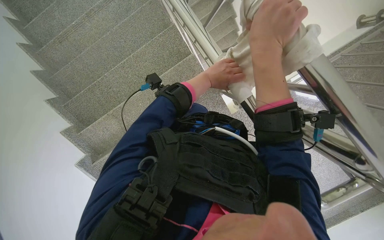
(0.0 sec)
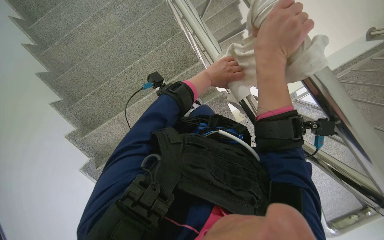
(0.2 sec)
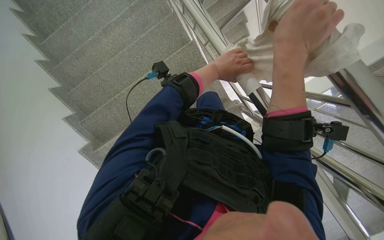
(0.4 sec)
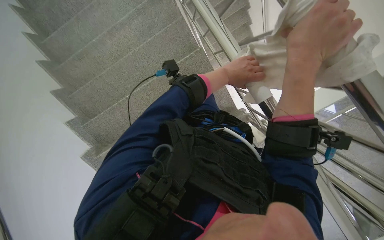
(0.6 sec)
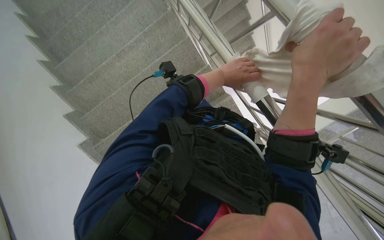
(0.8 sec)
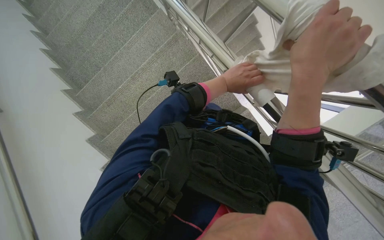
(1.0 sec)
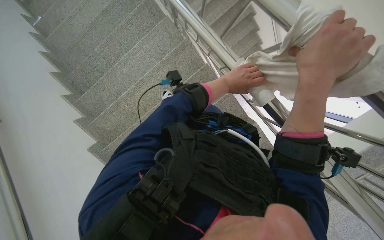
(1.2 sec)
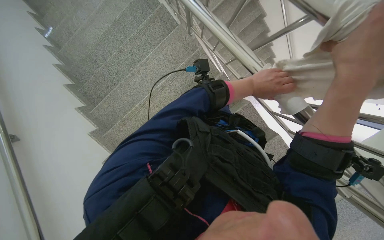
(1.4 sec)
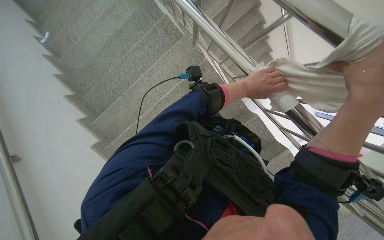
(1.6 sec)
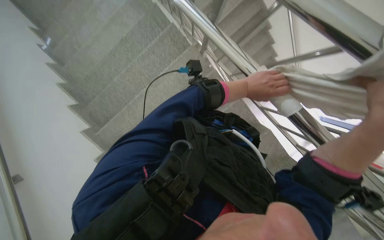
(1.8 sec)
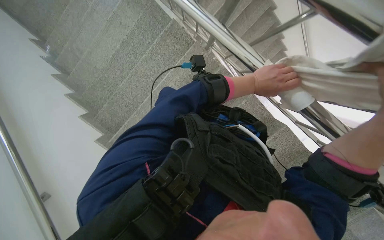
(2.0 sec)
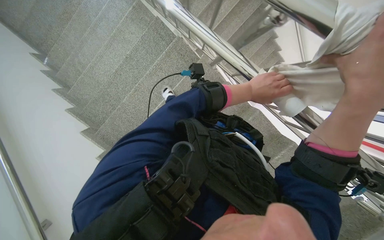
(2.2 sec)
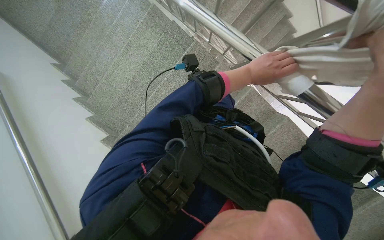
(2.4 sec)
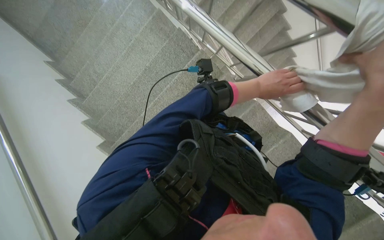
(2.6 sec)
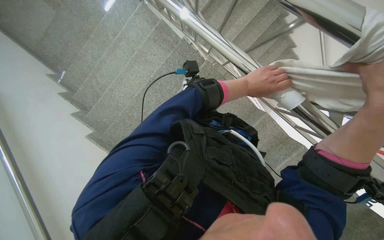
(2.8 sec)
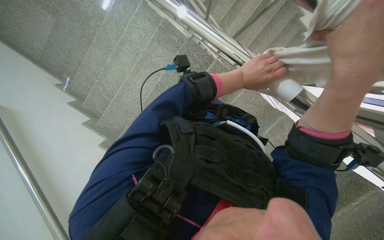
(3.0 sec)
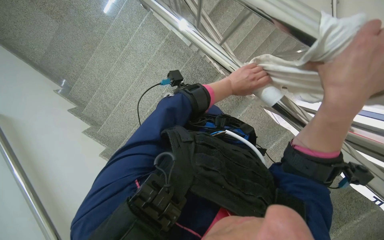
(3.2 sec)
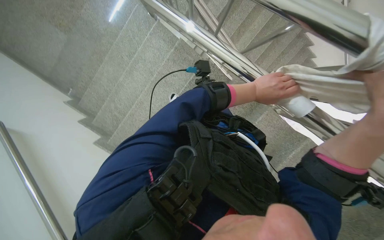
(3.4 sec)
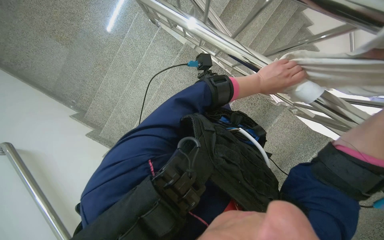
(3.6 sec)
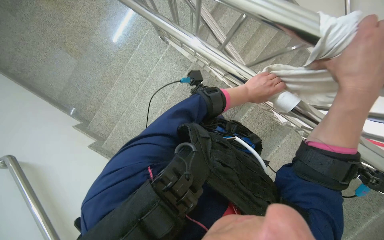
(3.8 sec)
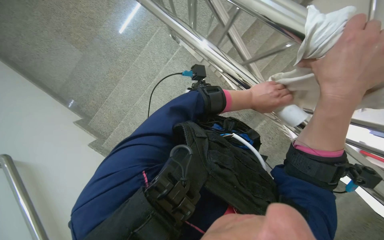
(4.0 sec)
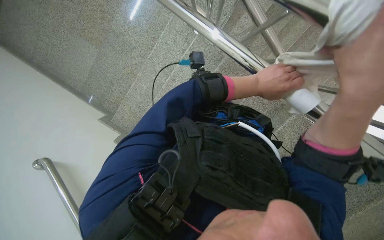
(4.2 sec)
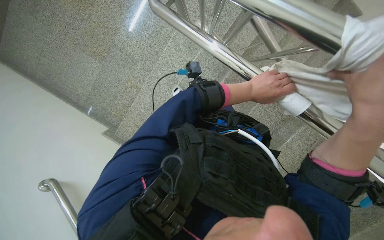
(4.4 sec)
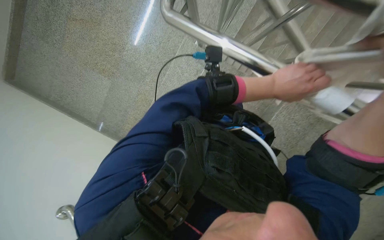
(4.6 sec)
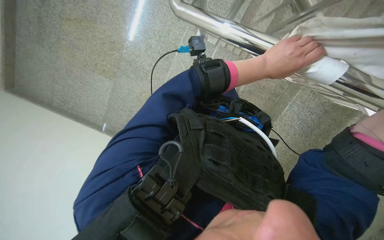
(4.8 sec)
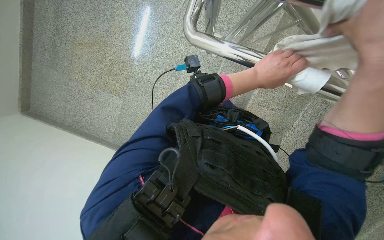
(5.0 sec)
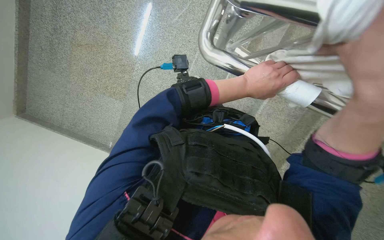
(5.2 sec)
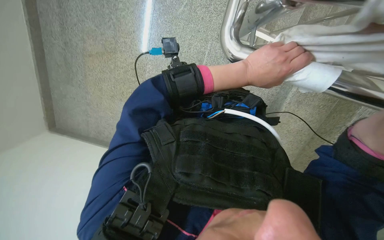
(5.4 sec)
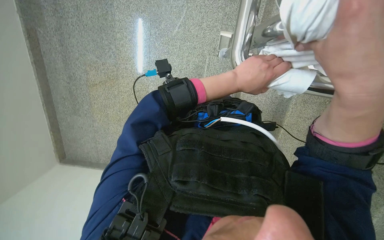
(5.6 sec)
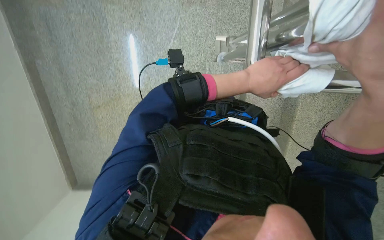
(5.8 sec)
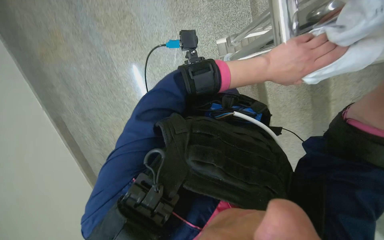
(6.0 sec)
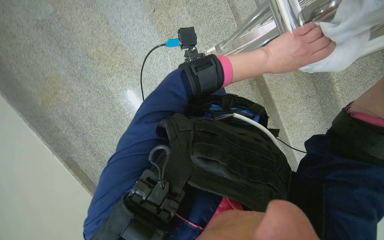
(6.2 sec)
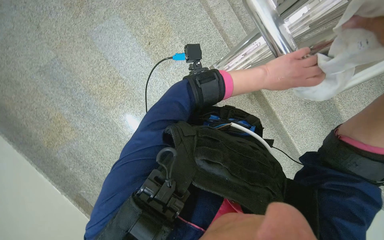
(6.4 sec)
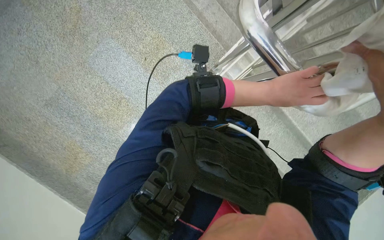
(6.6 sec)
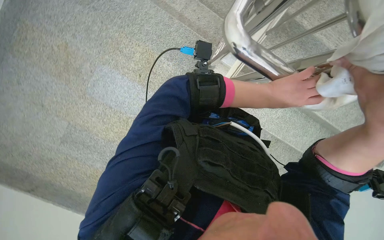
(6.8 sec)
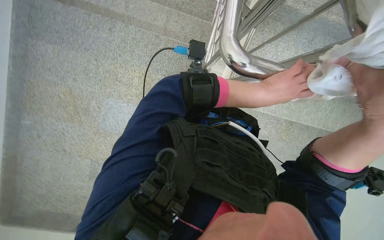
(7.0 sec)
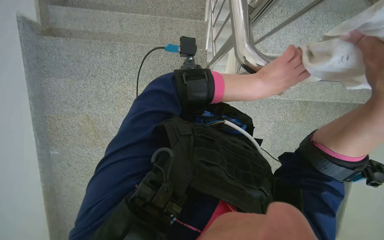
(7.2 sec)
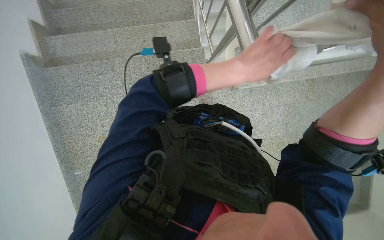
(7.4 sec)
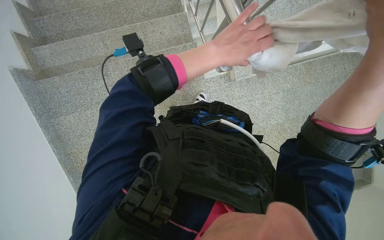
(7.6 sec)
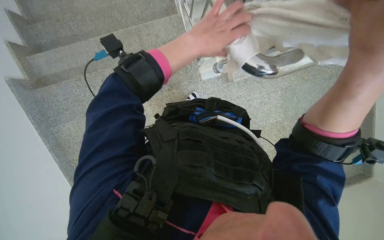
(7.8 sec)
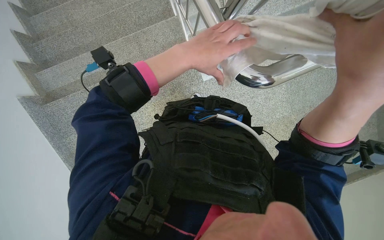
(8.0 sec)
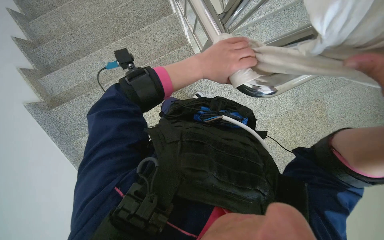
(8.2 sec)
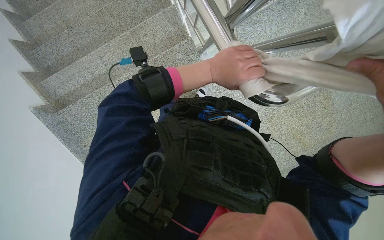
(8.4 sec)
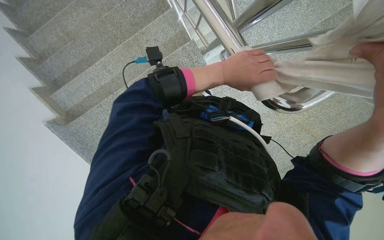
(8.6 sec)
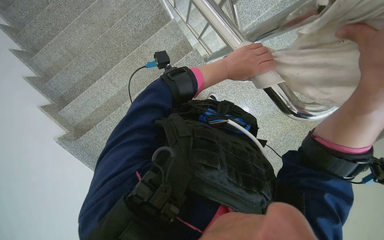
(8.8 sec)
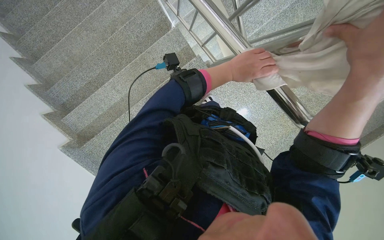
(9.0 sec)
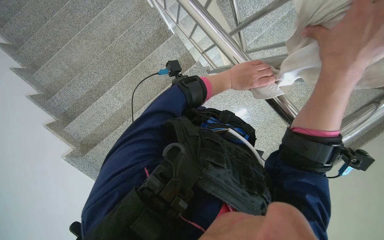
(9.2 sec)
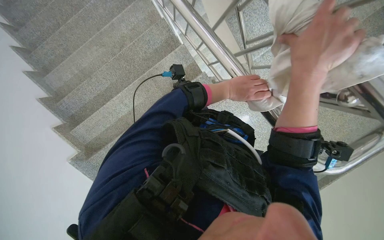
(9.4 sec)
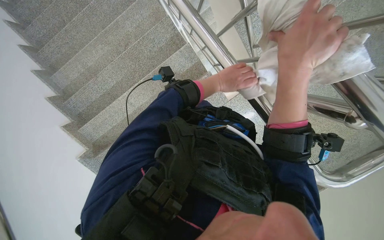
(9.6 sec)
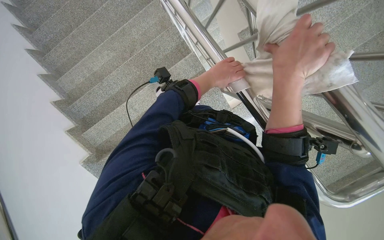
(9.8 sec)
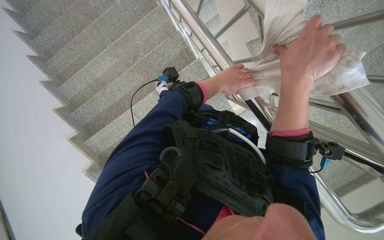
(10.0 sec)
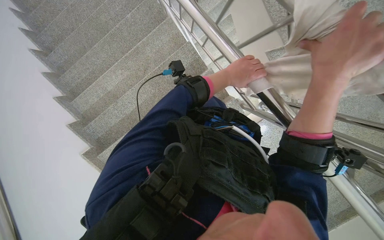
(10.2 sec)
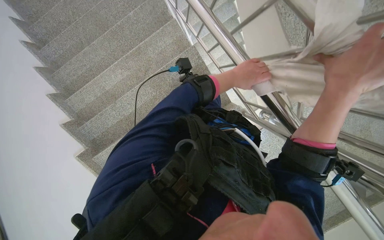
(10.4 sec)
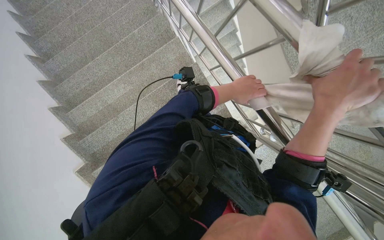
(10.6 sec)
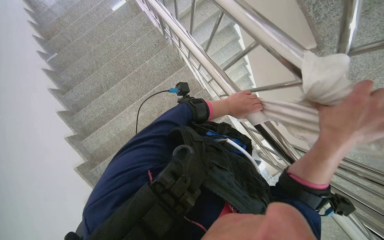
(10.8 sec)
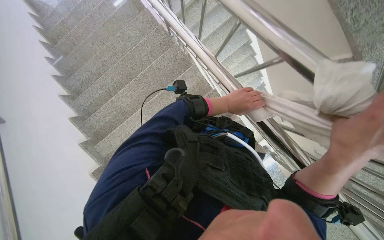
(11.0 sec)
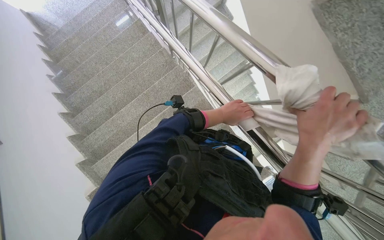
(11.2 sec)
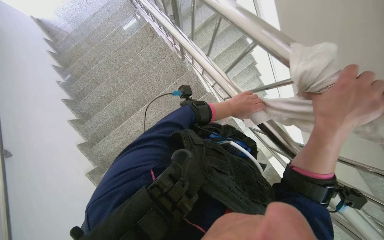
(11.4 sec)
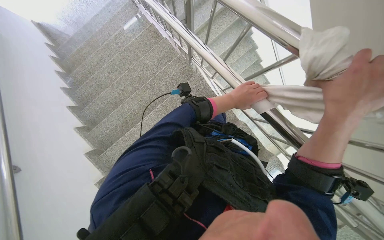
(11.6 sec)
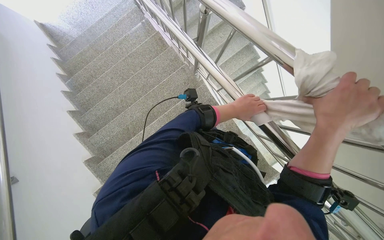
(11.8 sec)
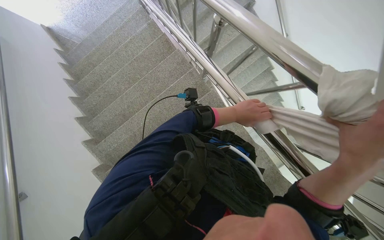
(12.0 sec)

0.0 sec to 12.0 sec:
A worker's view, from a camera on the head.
Job: wiping surfaces.
The whole recording: Cleaning metal railing. The worker cleans the metal railing with a white cloth.
3.0 sec to 4.4 sec: The head travels to the left, approximately 50 cm.
6.0 sec to 7.6 sec: The scene rotates counterclockwise by approximately 65 degrees.
7.6 sec to 9.0 sec: The left hand heads farther from the camera, covering some 15 cm.
10.4 sec to 12.0 sec: The view tips upward by roughly 20 degrees.

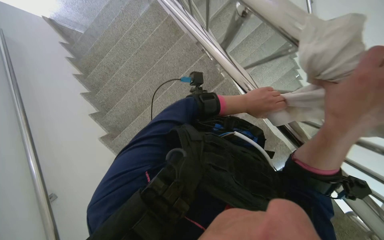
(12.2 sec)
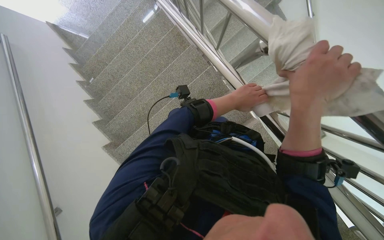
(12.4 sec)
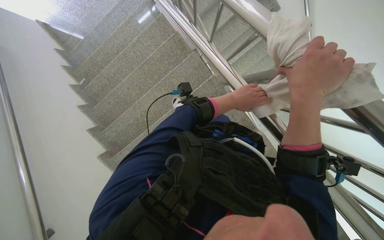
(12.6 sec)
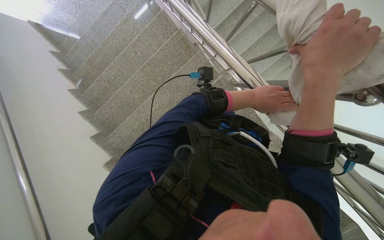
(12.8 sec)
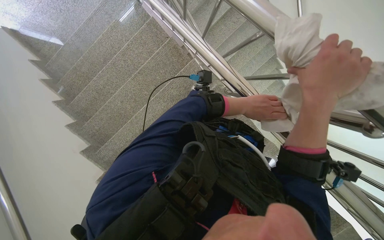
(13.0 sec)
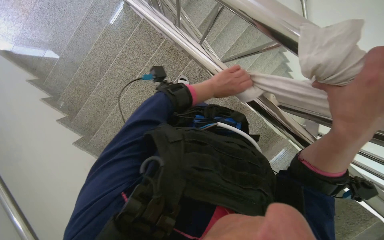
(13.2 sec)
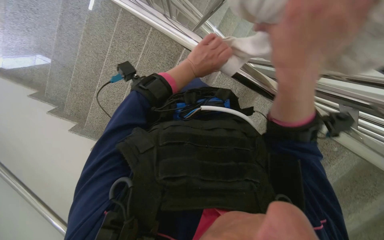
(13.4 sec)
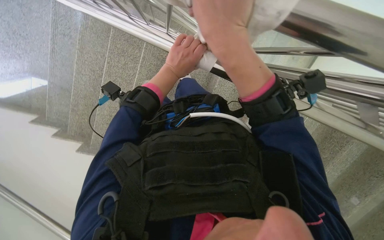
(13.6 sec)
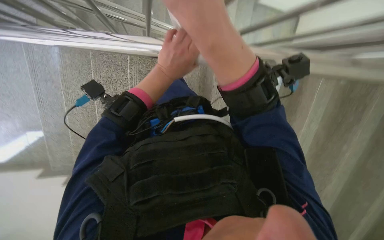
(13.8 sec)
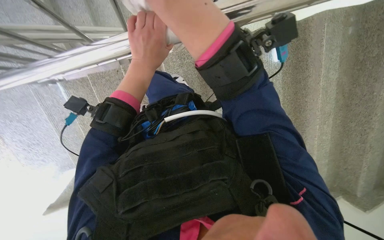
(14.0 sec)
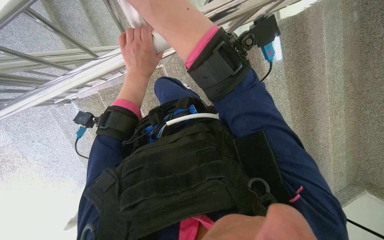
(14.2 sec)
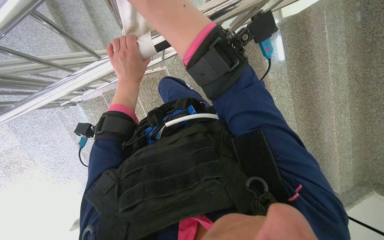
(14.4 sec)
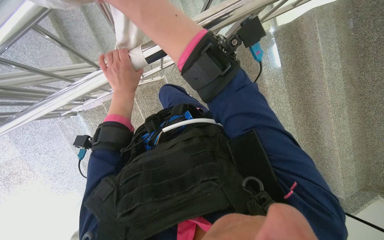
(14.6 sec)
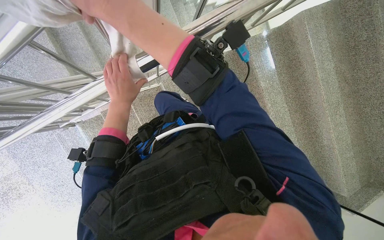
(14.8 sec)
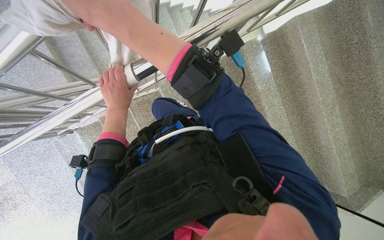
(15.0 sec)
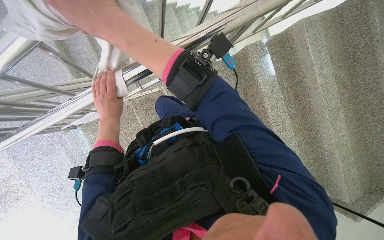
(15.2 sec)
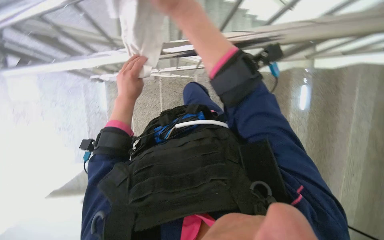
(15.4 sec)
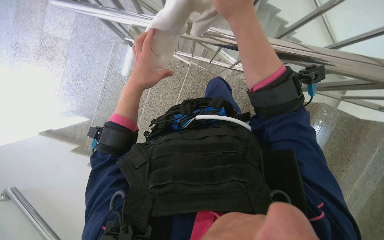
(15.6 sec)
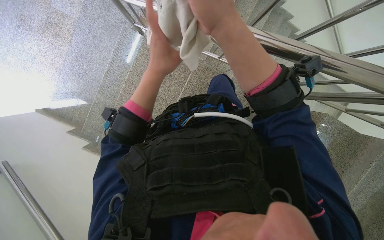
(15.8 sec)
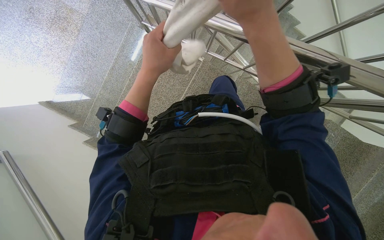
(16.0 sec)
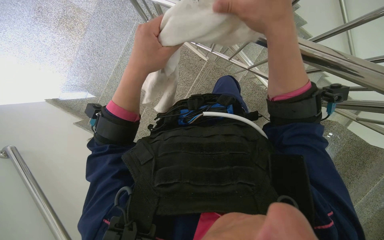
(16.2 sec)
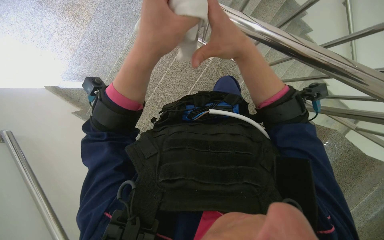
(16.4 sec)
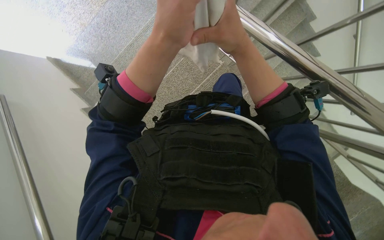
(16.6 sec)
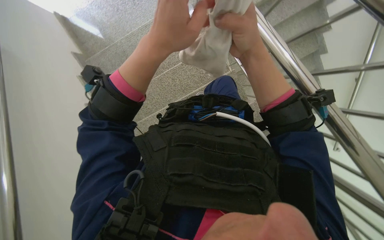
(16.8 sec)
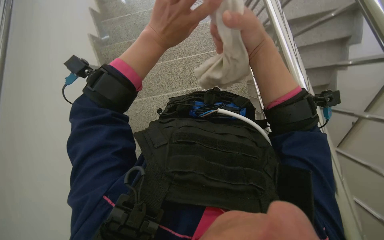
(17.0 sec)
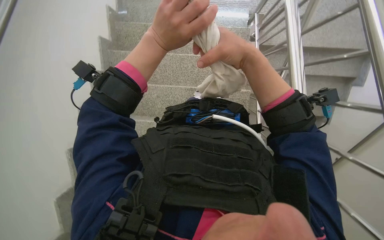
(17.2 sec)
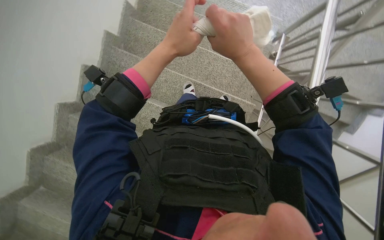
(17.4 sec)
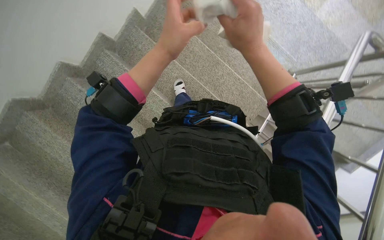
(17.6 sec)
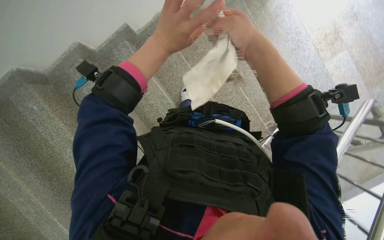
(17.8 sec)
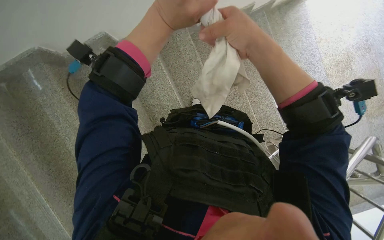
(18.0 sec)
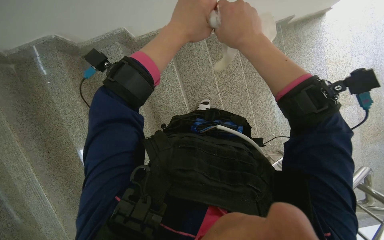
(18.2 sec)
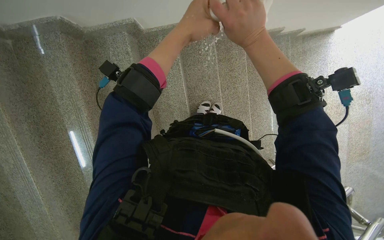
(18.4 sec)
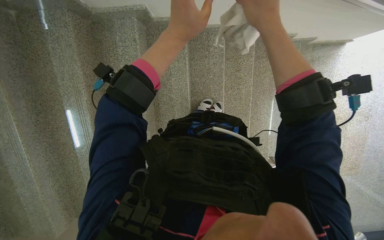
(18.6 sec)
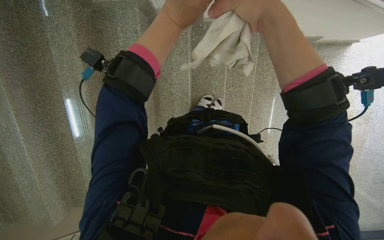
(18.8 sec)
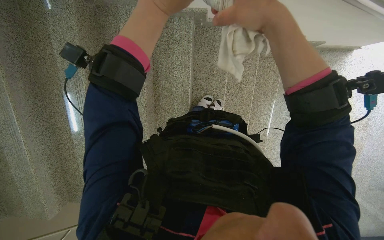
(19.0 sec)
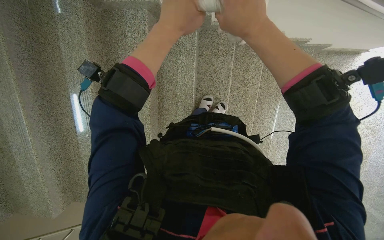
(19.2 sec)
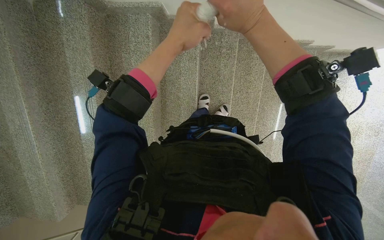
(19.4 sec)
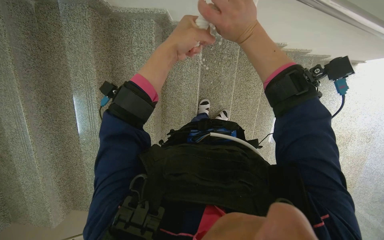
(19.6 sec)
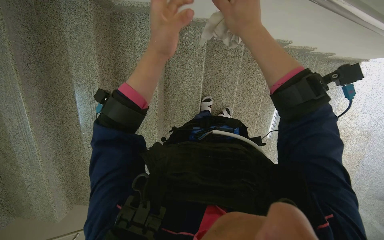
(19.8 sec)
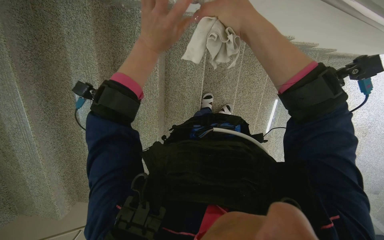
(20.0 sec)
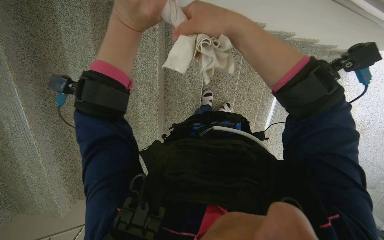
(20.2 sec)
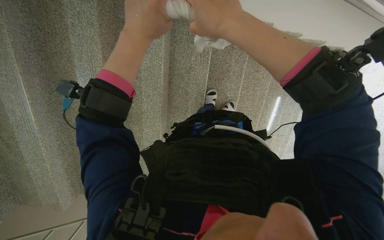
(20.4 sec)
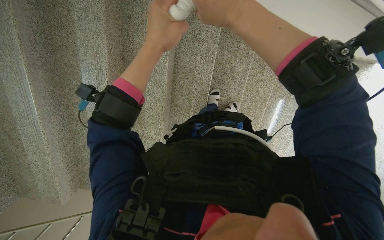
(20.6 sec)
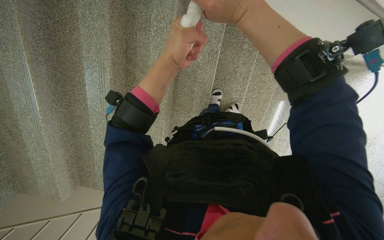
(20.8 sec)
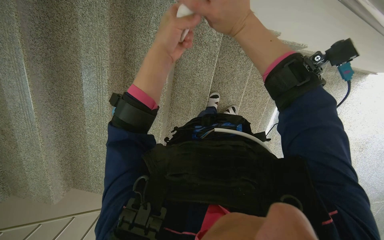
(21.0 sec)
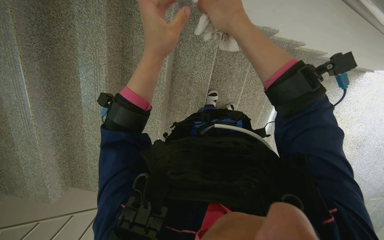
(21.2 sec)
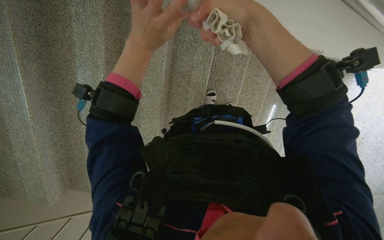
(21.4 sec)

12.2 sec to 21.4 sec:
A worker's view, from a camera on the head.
Job: wiping surfaces.
The whole recording: Cleaning metal railing. The worker cleans the metal railing with a white cloth.
15.2 sec to 16.8 sec: The scene rotates clockwise by about 85 degrees.
16.8 sec to 18.4 sec: The scene rotates clockwise by roughly 45 degrees.
